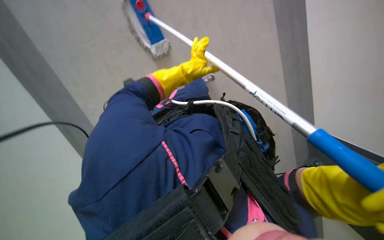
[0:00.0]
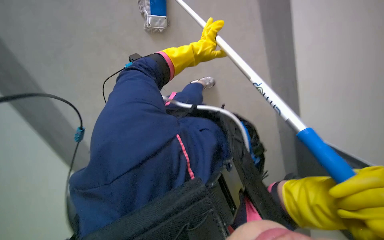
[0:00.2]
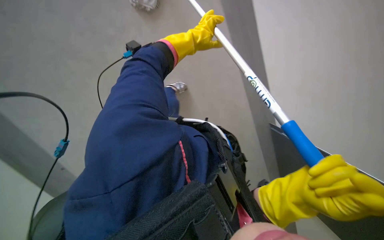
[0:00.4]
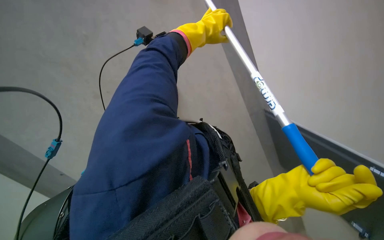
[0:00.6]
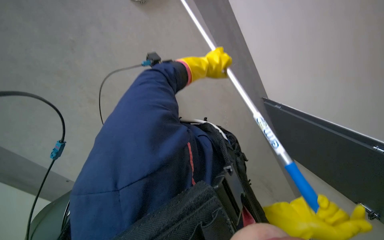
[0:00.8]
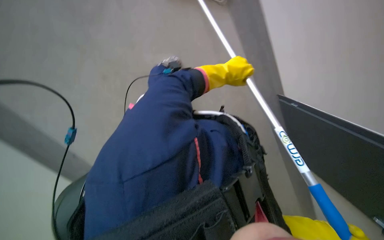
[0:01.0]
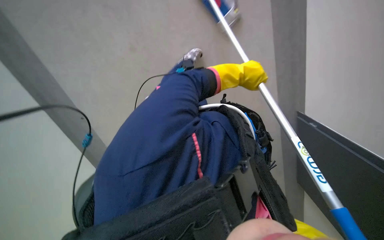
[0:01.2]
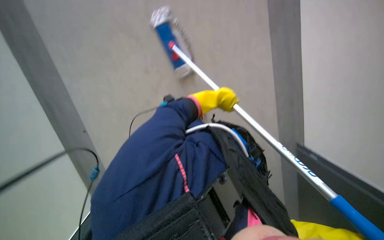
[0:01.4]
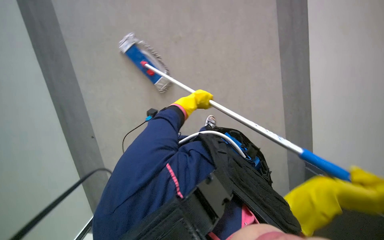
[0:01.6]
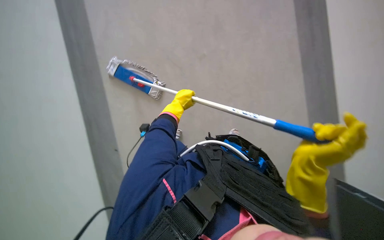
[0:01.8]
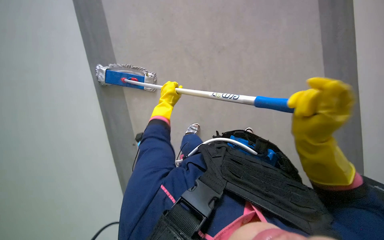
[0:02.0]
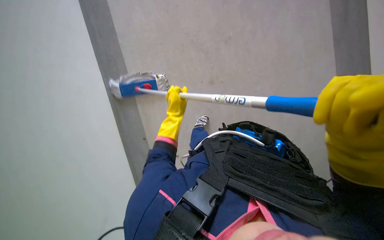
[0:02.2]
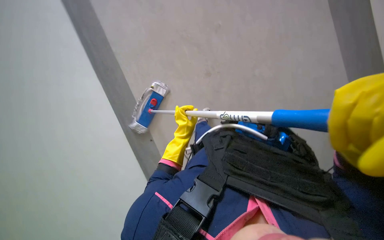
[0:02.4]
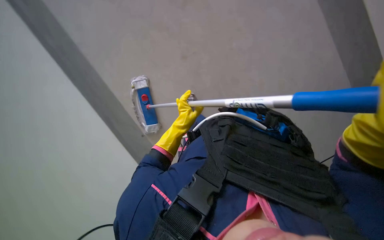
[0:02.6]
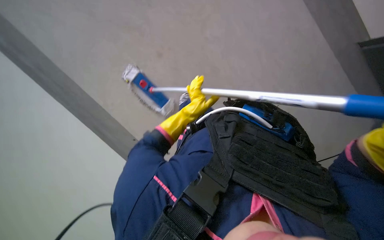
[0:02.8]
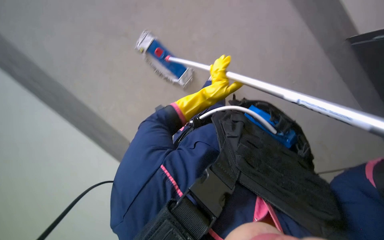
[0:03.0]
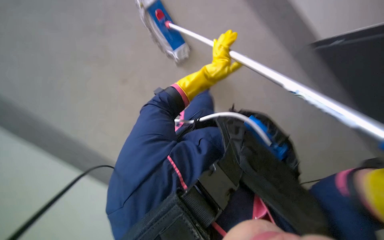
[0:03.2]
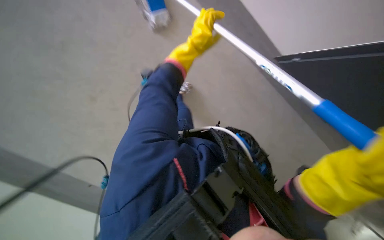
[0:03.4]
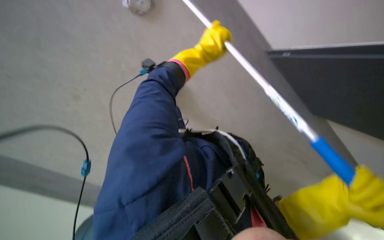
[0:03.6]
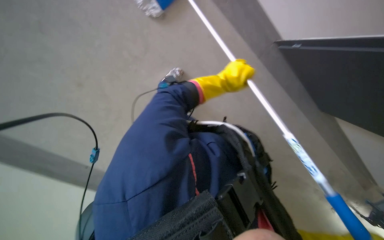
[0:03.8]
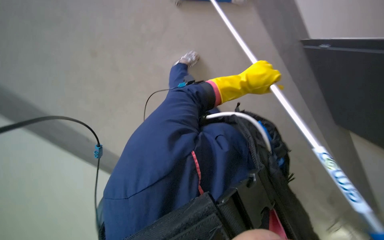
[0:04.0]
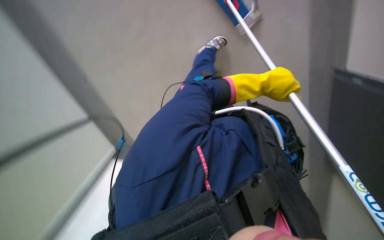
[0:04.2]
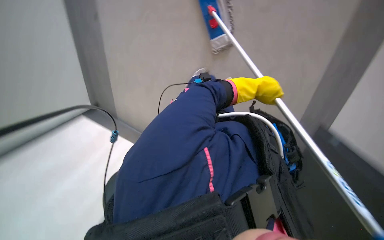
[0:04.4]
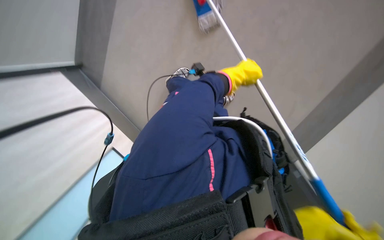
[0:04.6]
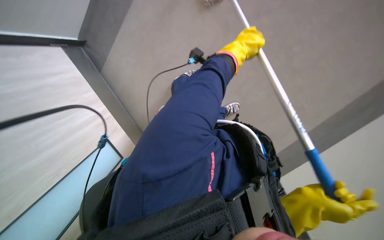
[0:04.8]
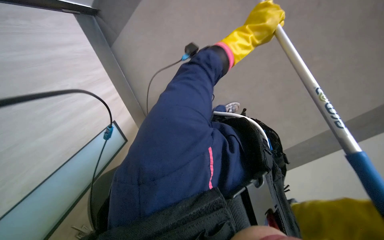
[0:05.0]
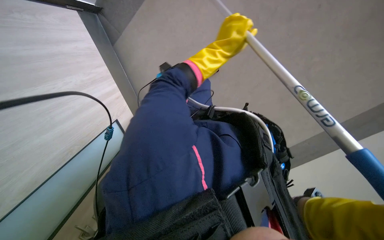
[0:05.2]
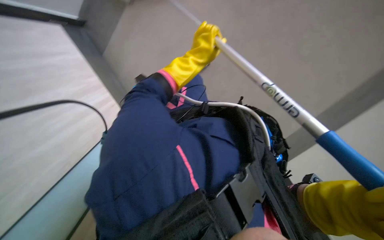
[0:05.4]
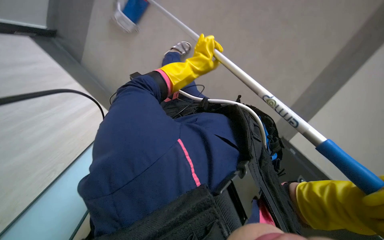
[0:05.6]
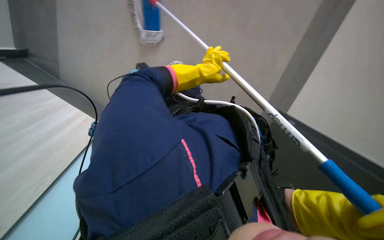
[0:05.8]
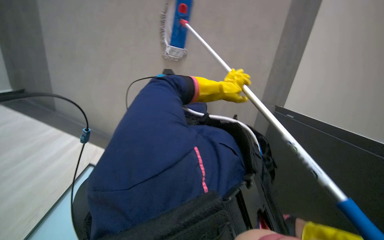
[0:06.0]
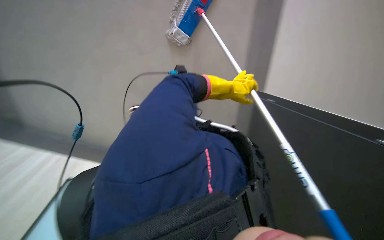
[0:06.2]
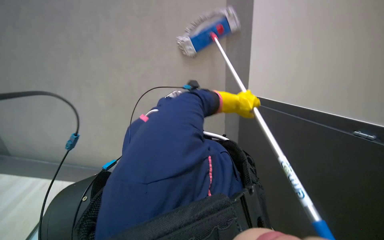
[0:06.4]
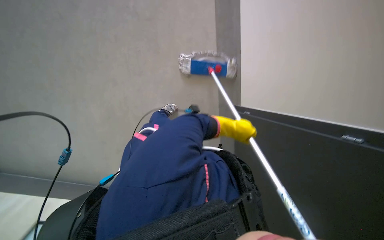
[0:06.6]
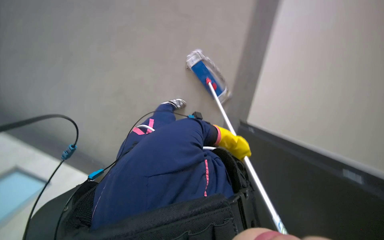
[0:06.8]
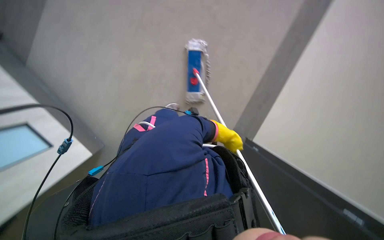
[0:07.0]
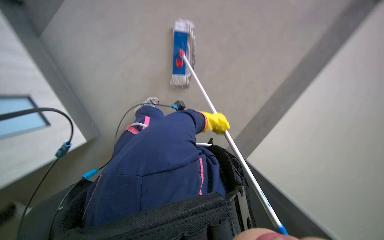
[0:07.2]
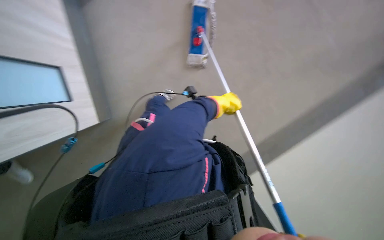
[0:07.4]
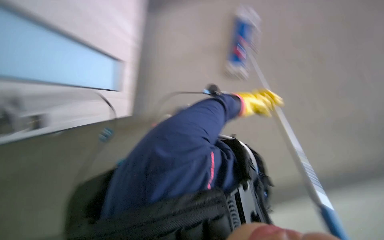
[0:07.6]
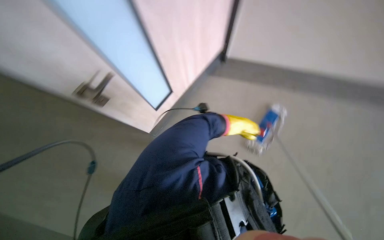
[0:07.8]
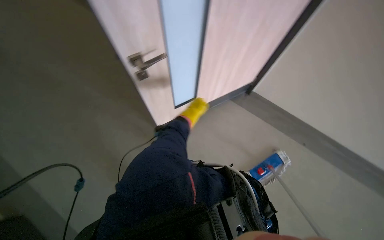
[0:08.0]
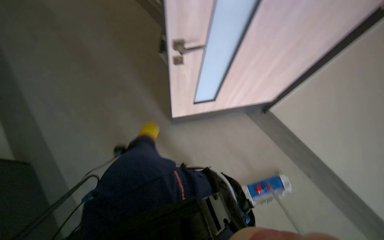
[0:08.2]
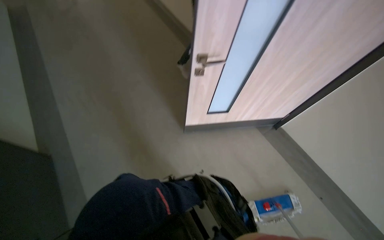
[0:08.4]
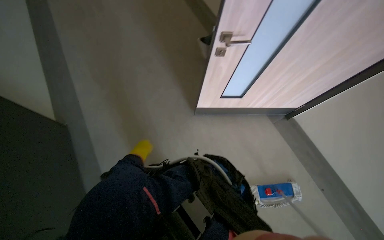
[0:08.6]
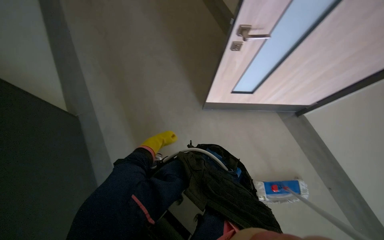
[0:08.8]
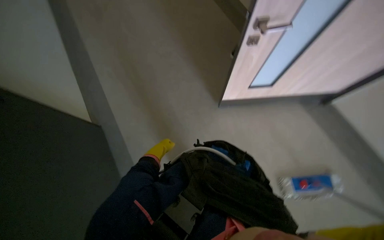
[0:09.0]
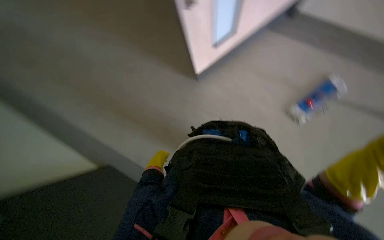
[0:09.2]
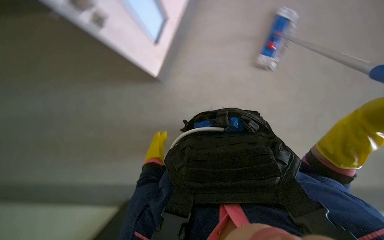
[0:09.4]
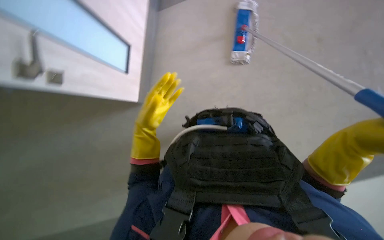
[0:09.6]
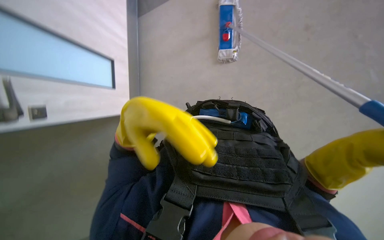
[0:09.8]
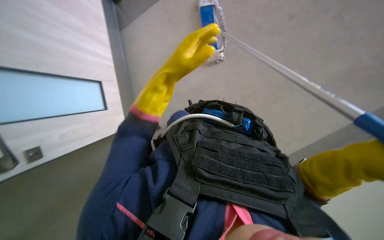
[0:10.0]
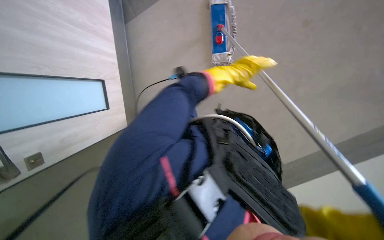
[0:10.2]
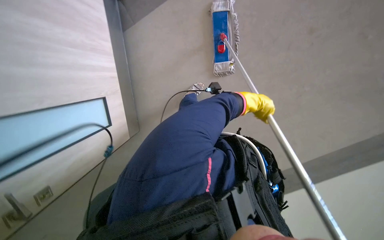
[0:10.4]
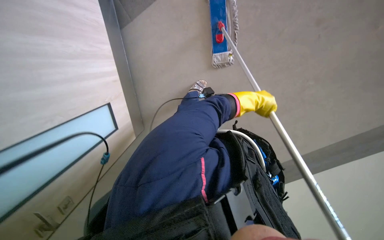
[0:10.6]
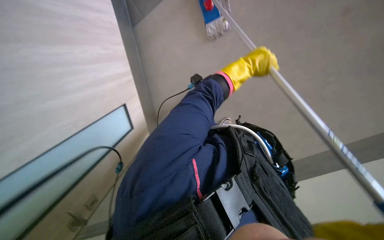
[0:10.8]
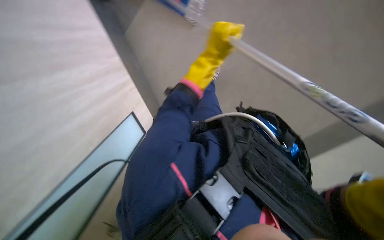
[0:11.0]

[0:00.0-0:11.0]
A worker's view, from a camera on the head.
Job: mopping floor.
The whole recording: Mopping floor. The worker mops the floor with a long-handled mop, periodically wringing it out.
0.0 to 1.6 s: The view pans to the right by roughly 15 degrees. The left hand moves farther from the camera, roughly 10 cm.
1.6 to 3.2 s: The view tips downward by approximately 25 degrees.
3.2 to 4.8 s: The camera is aimed approximately 15 degrees further to the right. The left hand shifts roughly 20 cm nearer to the camera.
4.8 to 6.2 s: The left hand moves farther from the camera, about 10 cm.
6.2 to 7.8 s: The wearer's head swings roughly 20 degrees to the left. The left hand shifts approximately 10 cm farther from the camera.
7.8 to 9.4 s: The camera sweeps to the left, by about 15 degrees.
9.4 to 11.0 s: The camera pitches downward, by roughly 20 degrees.

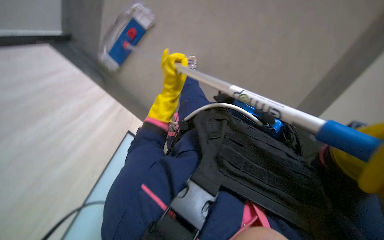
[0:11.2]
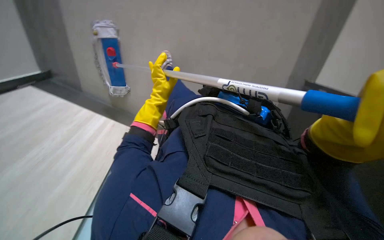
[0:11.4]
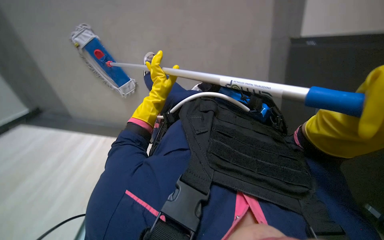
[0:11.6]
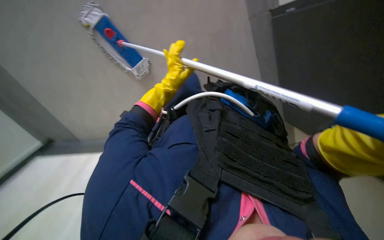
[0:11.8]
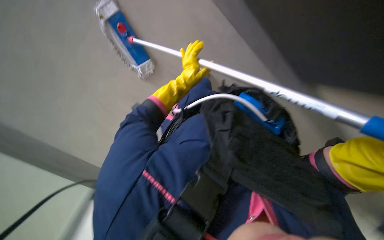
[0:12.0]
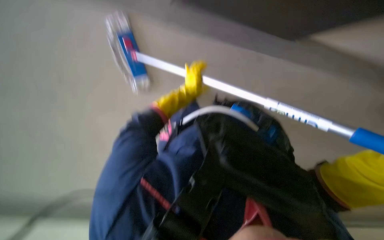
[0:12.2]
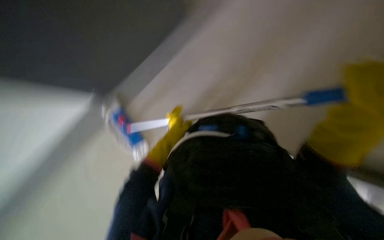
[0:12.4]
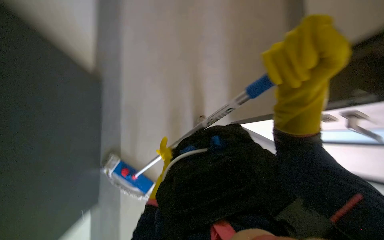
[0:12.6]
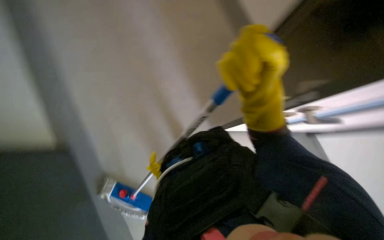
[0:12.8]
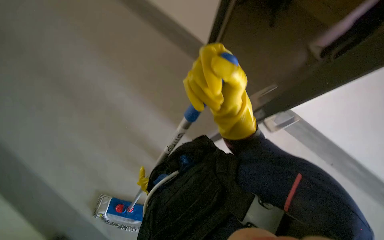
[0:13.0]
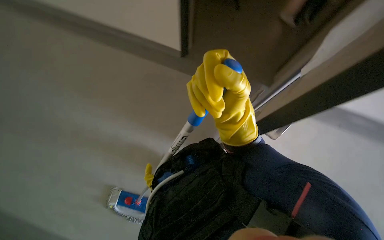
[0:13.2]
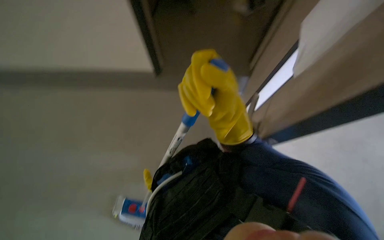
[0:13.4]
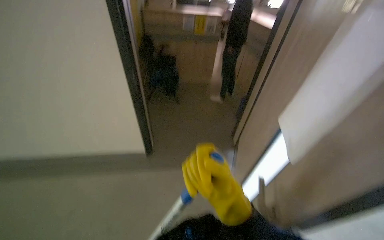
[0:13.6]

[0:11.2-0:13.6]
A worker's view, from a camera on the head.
Job: mopping floor.
The whole recording: Mopping floor. The worker mops the floor with a long-handled mop, periodically wringing it out.
11.2 to 12.4 s: The left hand shifts some 15 cm down the picture and farther from the camera.
12.4 to 13.6 s: The scene rotates counterclockwise by approximately 50 degrees.

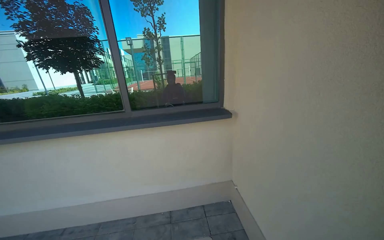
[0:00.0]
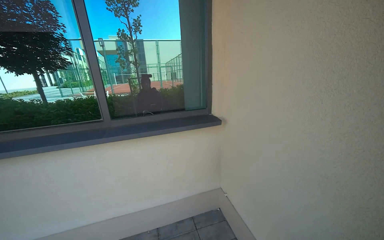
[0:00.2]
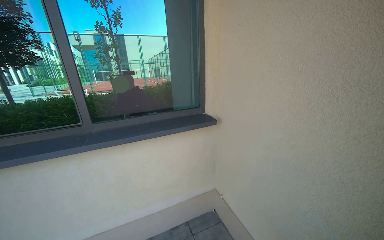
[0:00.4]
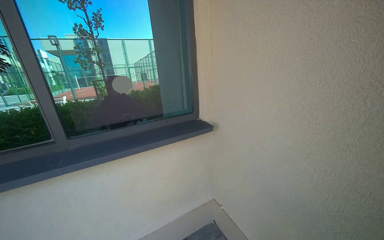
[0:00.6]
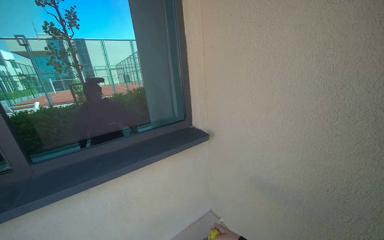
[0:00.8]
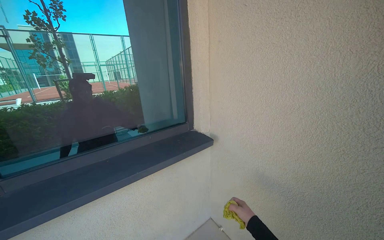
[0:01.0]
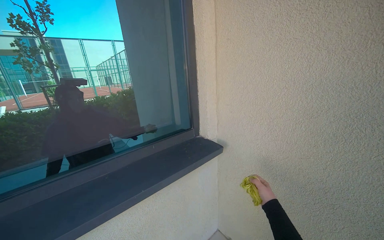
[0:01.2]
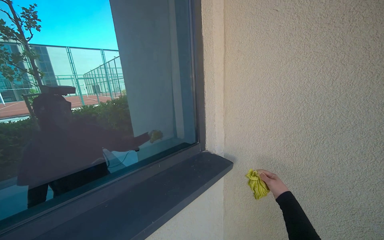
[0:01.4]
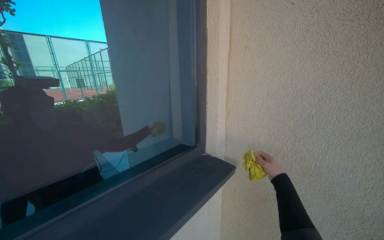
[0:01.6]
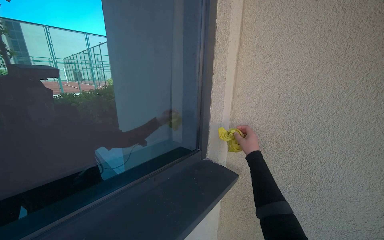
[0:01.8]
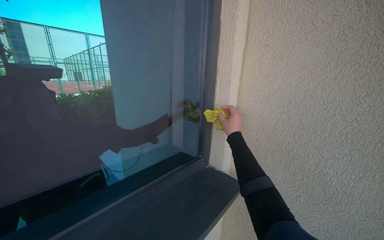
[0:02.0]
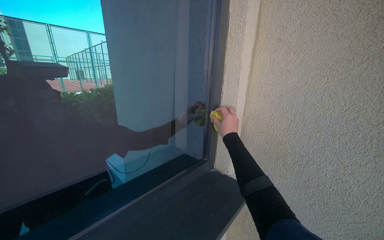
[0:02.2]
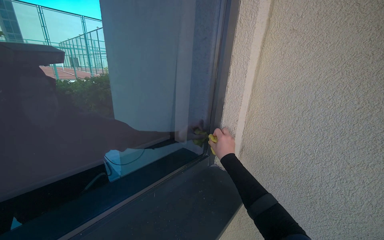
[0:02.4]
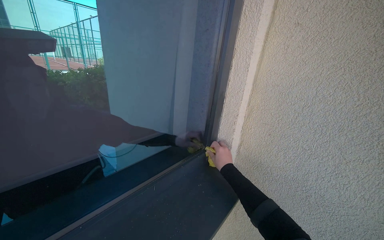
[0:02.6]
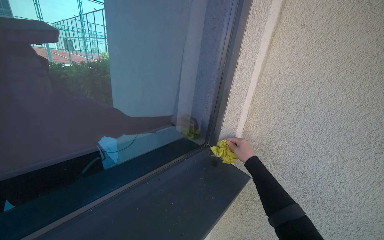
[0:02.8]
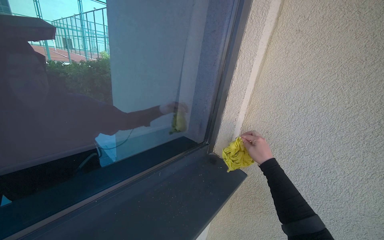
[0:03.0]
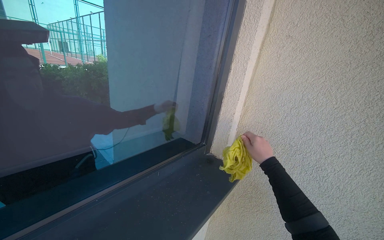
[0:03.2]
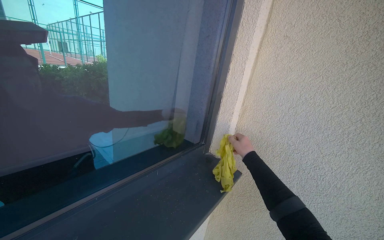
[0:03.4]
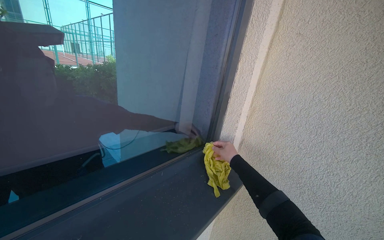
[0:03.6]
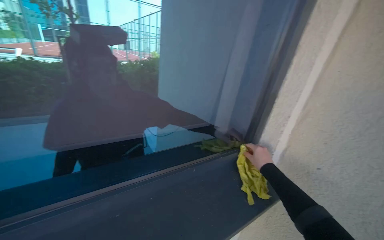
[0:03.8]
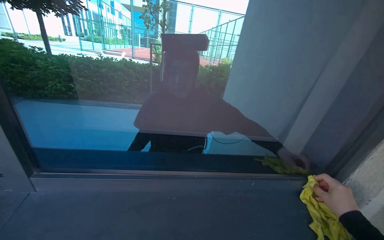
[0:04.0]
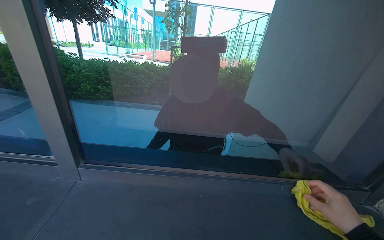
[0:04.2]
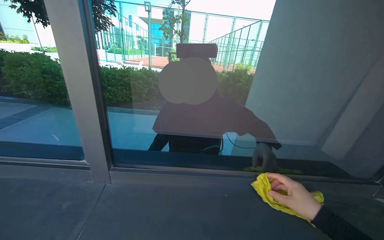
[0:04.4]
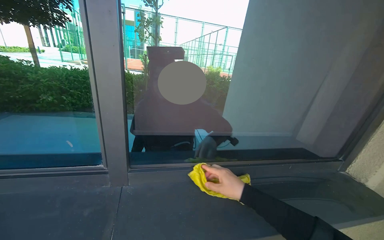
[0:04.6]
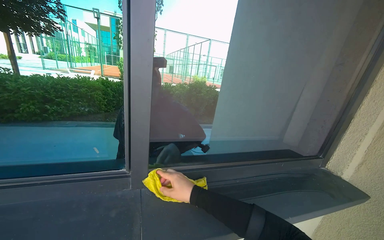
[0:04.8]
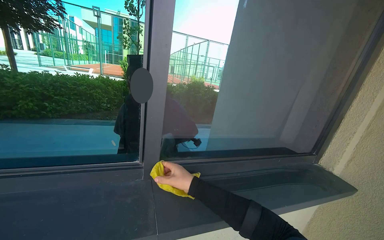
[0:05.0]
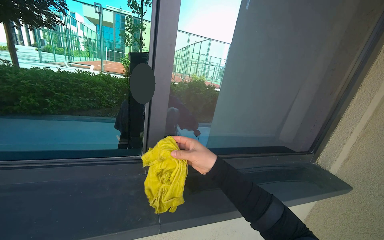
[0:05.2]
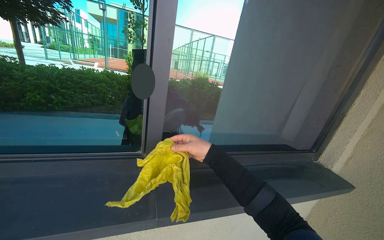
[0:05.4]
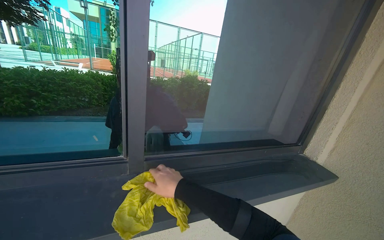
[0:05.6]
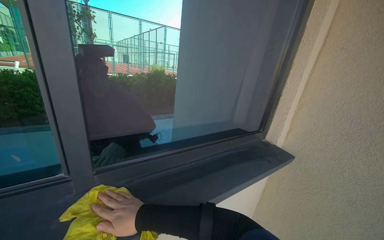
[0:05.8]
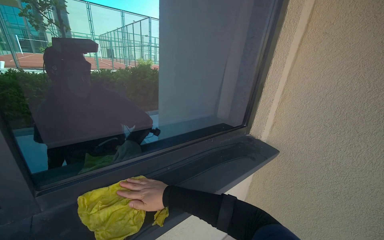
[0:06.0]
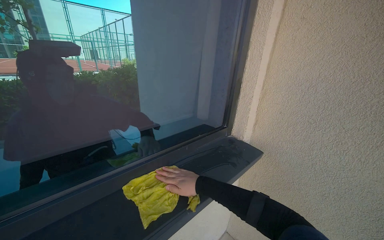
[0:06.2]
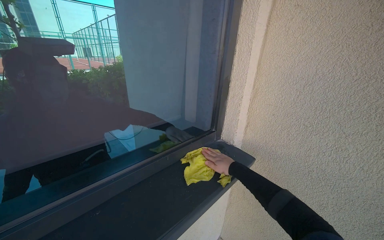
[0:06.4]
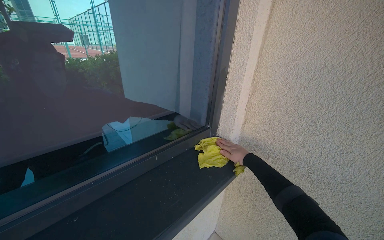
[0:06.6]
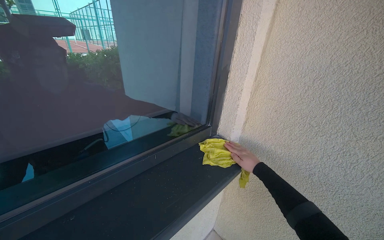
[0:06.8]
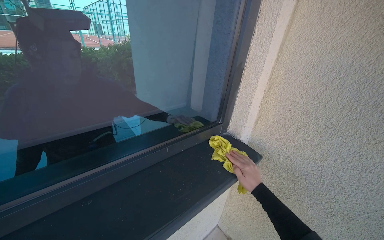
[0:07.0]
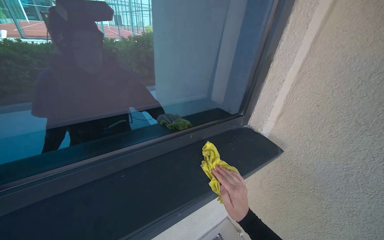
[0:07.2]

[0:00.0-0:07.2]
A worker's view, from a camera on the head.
Job: wiping surfaces.
The whole recording: Wiping window frame. The worker wipes the inside of the opened window frames with a yellow cloth.
0.0 to 1.4 s: The wearer moves approximately 90 cm. The head turns to the right by roughly 35 degrees.
1.4 to 2.8 s: The right hand is displaced to the left and up the picture by about 25 cm.
2.8 to 4.4 s: The wearer's head swings some 25 degrees to the left.
4.4 to 5.8 s: The head turns to the right by some 30 degrees. The right hand is displaced to the left by approximately 40 cm.
5.8 to 7.2 s: The view tilts roughly 10 degrees downward. The right hand shifts some 50 cm to the right.
